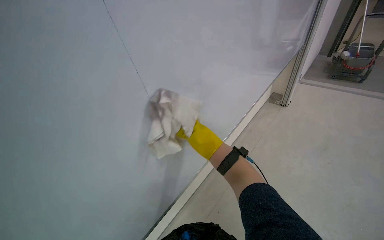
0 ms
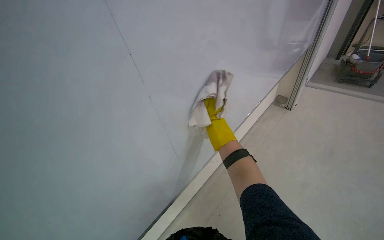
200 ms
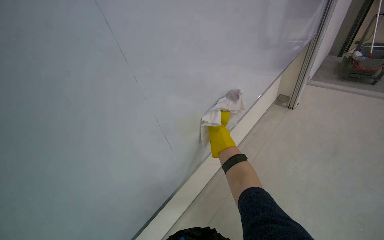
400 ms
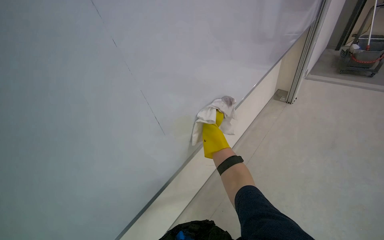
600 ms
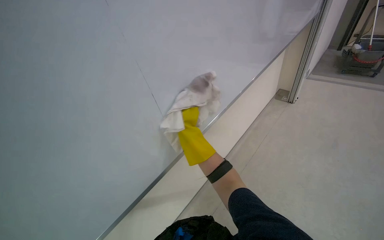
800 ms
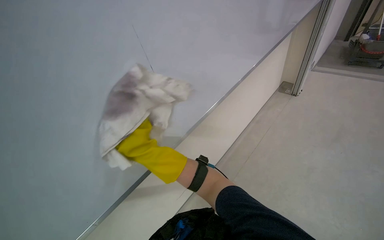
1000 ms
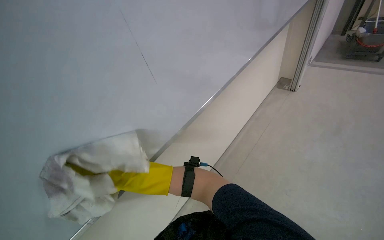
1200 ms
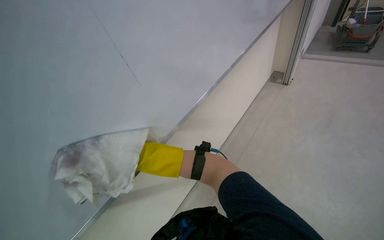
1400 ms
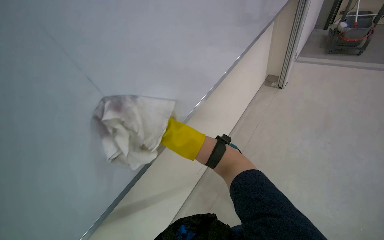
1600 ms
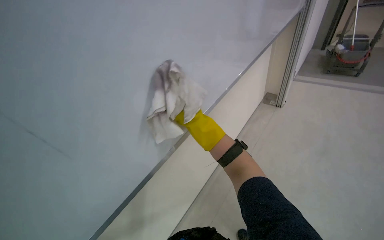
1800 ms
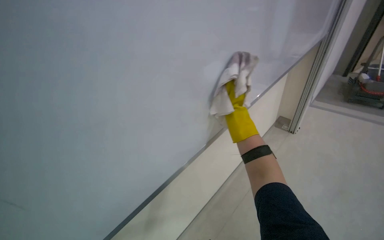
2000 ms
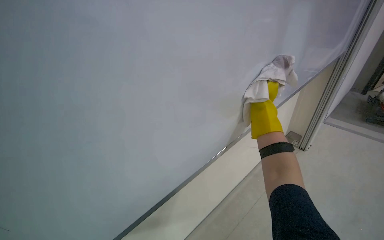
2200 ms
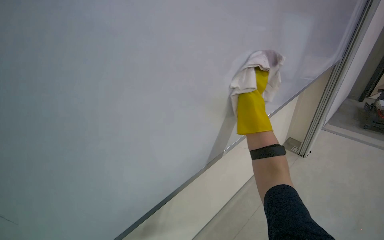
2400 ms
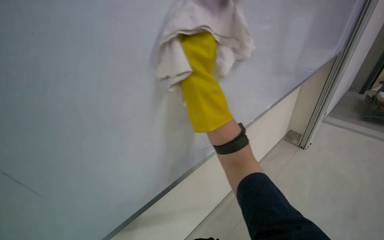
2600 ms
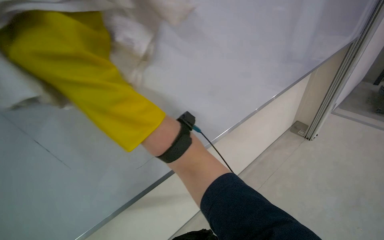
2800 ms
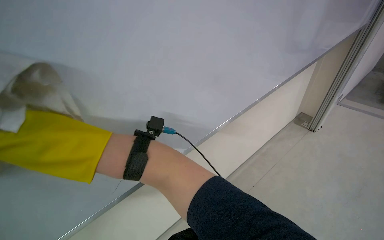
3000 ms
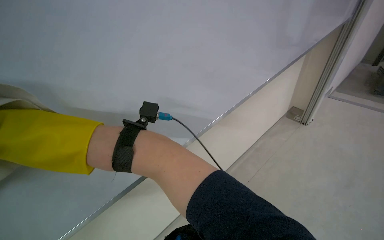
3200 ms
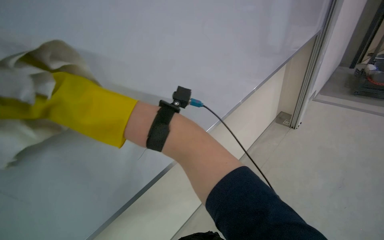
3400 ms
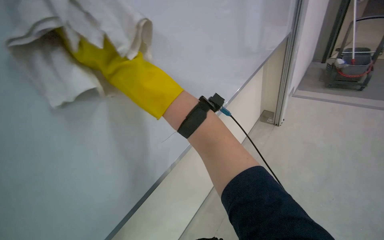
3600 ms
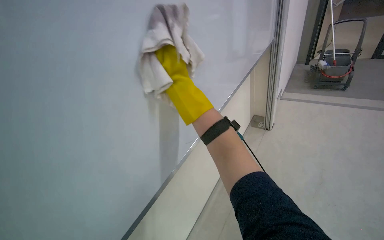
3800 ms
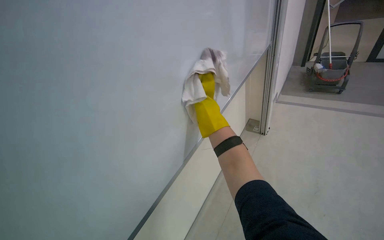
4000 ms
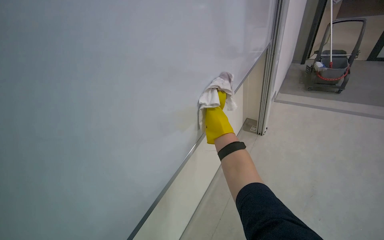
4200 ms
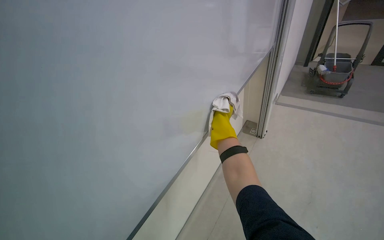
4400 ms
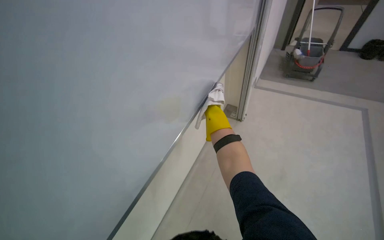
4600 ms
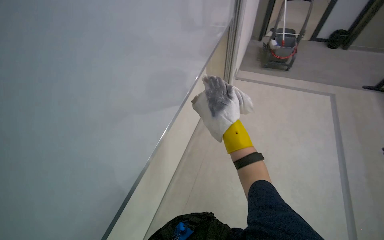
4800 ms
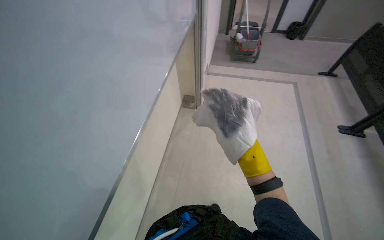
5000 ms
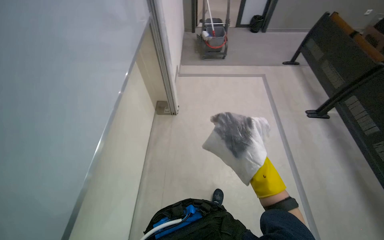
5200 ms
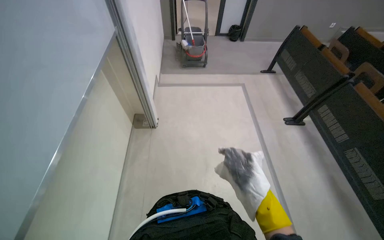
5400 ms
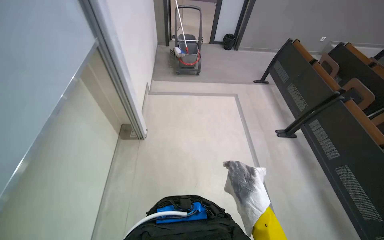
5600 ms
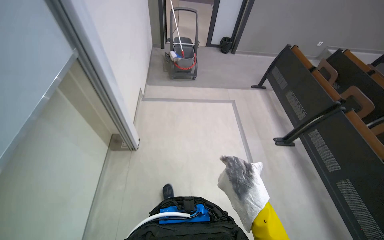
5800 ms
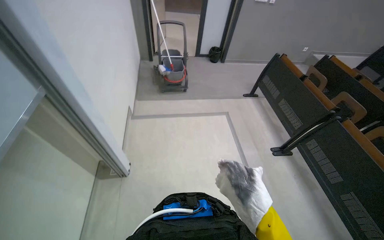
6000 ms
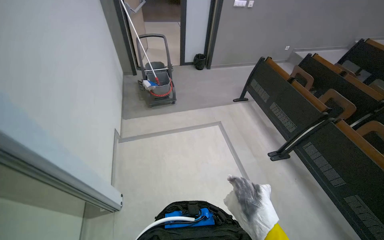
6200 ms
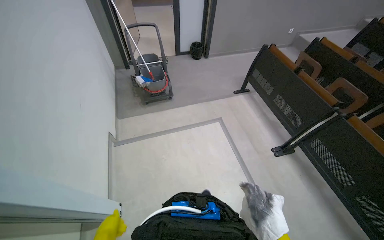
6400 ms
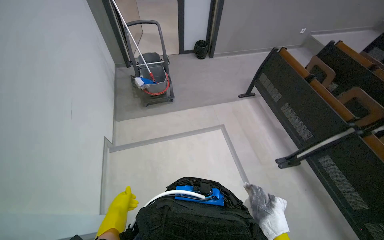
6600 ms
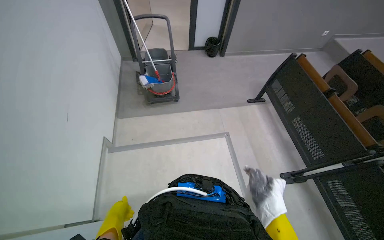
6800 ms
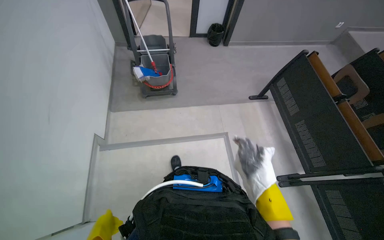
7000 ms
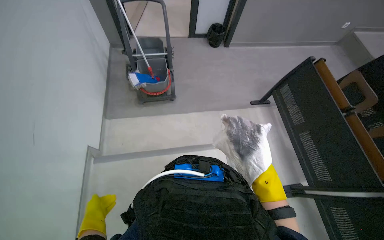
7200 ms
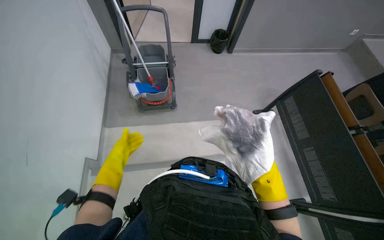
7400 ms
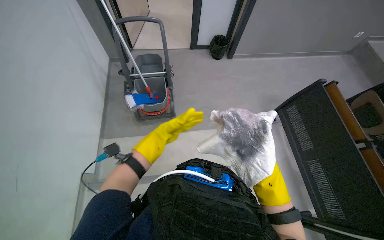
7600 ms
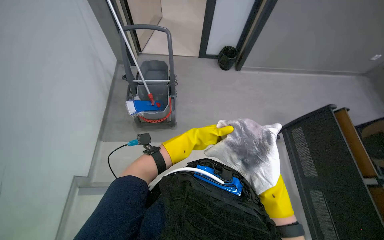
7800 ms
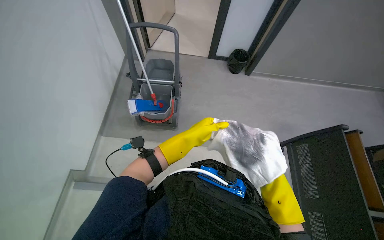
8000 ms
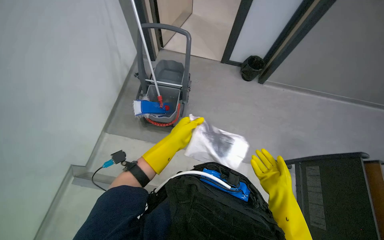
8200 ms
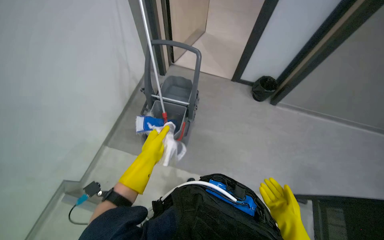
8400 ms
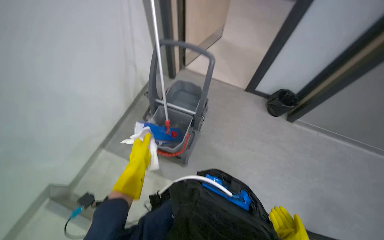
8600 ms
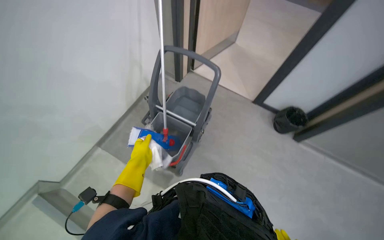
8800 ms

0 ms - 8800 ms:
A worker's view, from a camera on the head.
Job: wiping surfaces.
The whole recording: Cleaning whiteboard. The worker wipes the whiteboard with a wet cloth.
0 ms - 1400 ms: The right hand moves left and right over roughly 40 cm, changing direction 2 times.
4400 ms - 5800 ms: The camera travels about 60 cm. The wearer's head swings about 50 degrees to the right.
5800 ms - 7400 ms: The camera travels some 1.5 m. The view tilts roughly 15 degrees downward.
7400 ms - 8800 ms: The head travels some 80 cm. The head turns to the left by about 35 degrees.

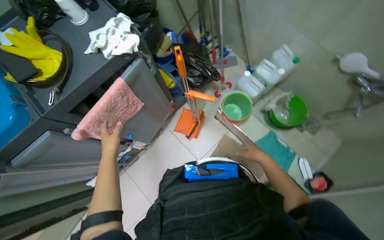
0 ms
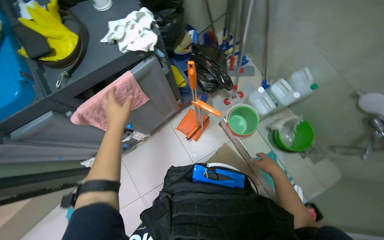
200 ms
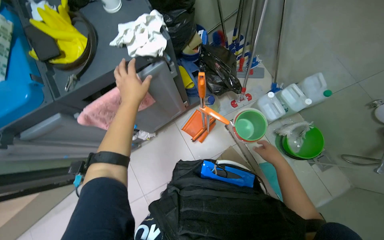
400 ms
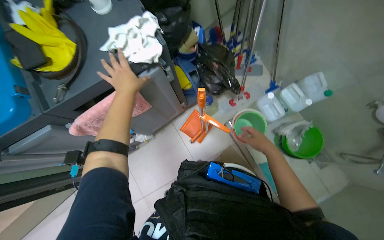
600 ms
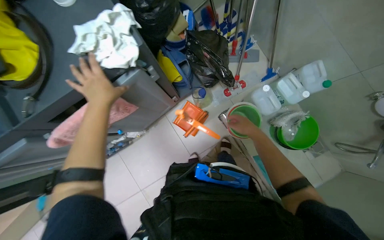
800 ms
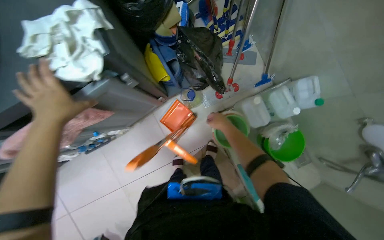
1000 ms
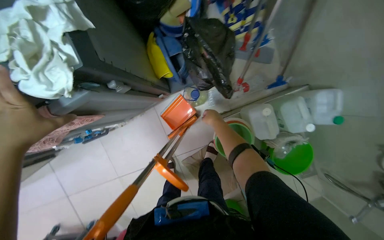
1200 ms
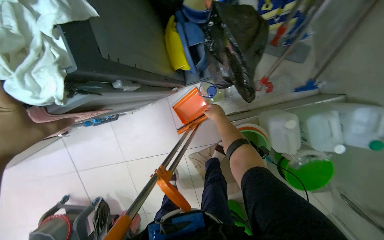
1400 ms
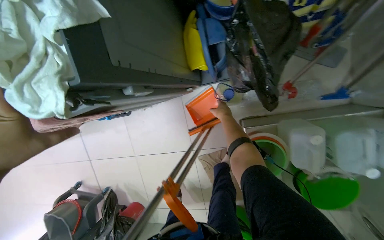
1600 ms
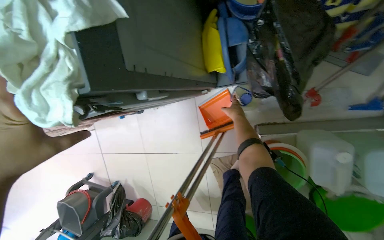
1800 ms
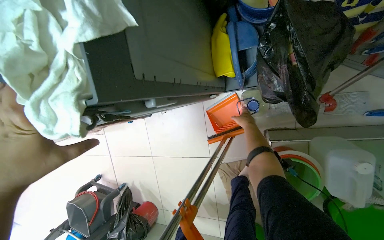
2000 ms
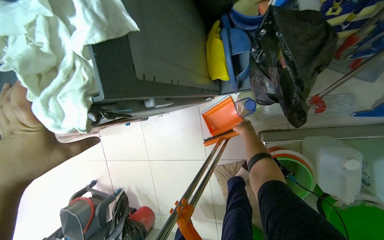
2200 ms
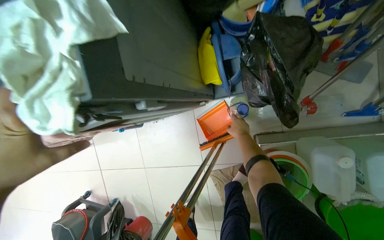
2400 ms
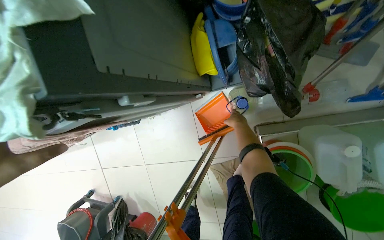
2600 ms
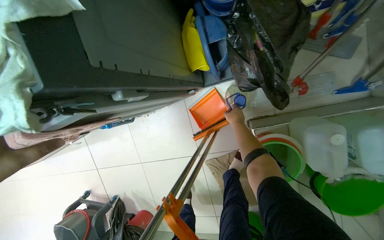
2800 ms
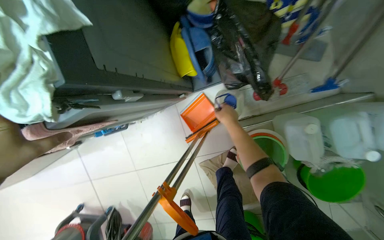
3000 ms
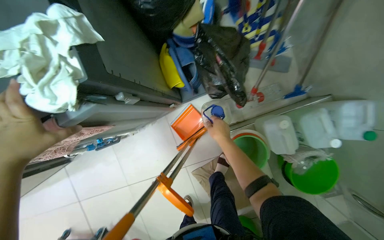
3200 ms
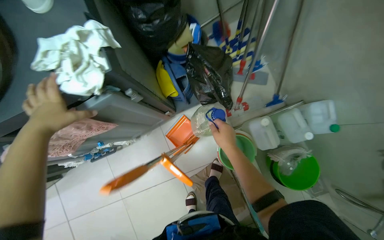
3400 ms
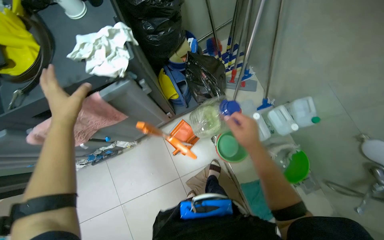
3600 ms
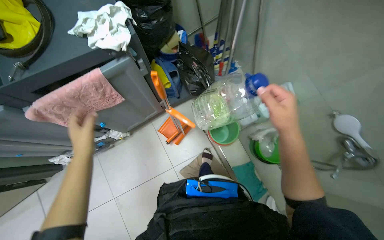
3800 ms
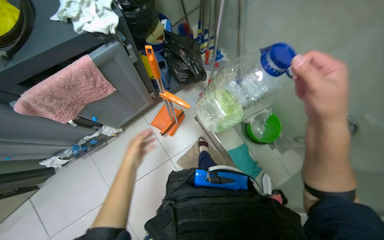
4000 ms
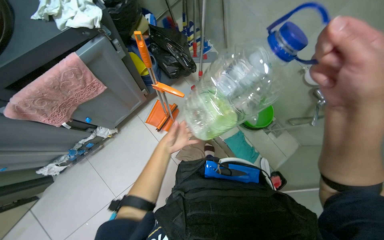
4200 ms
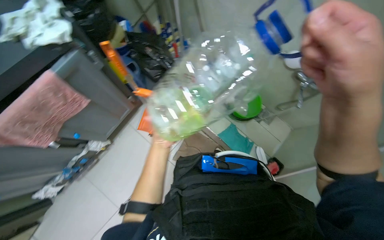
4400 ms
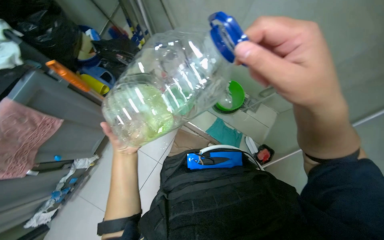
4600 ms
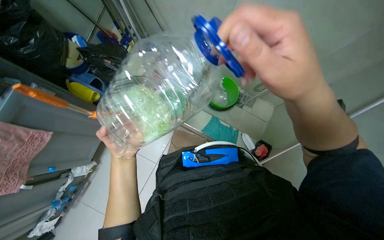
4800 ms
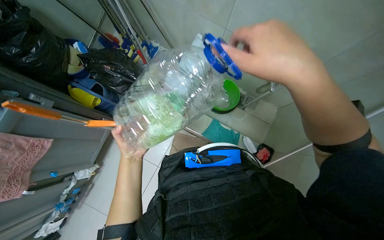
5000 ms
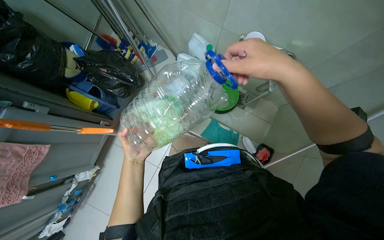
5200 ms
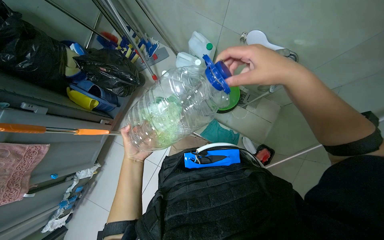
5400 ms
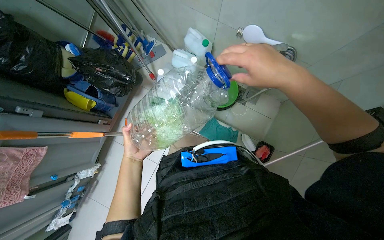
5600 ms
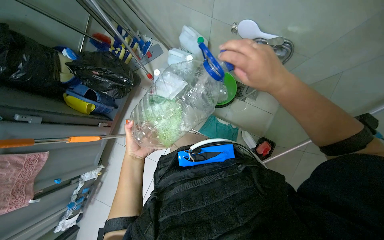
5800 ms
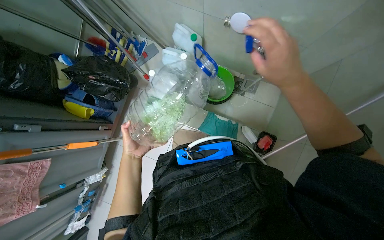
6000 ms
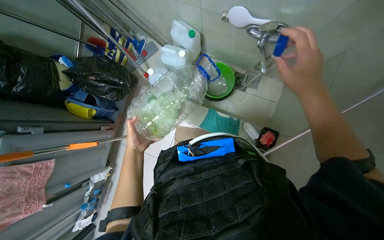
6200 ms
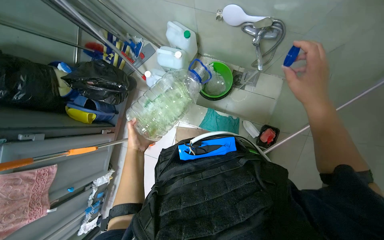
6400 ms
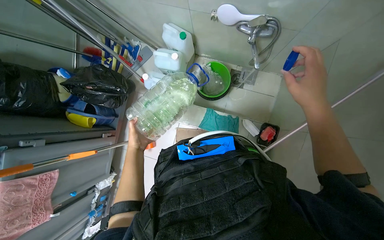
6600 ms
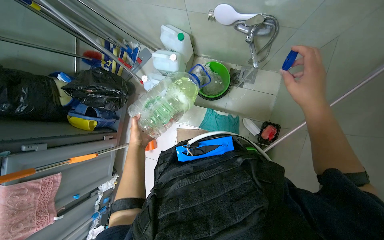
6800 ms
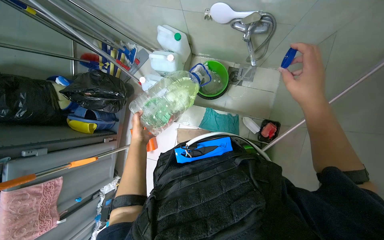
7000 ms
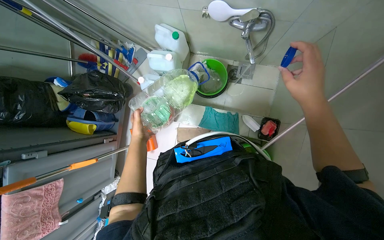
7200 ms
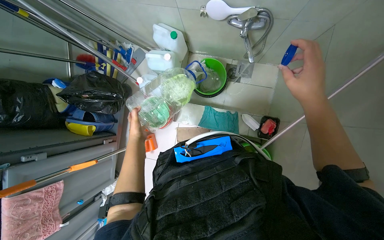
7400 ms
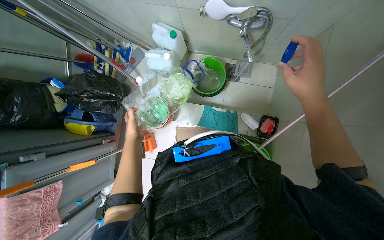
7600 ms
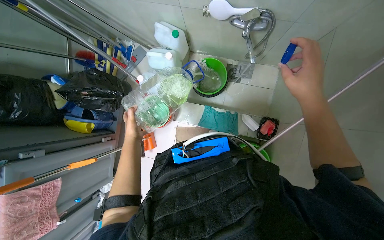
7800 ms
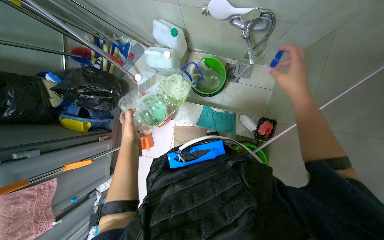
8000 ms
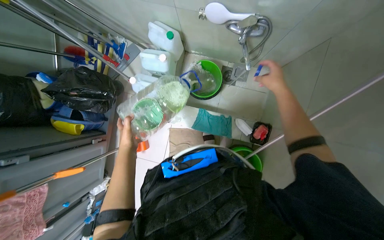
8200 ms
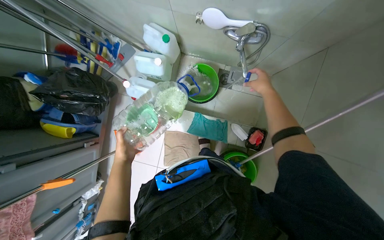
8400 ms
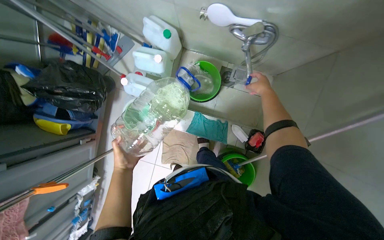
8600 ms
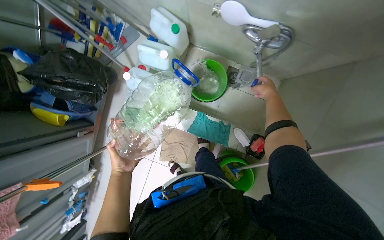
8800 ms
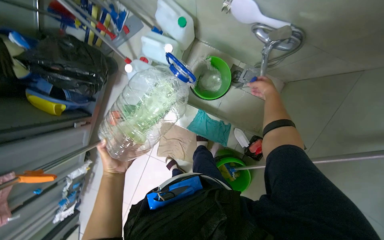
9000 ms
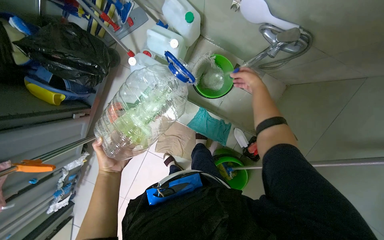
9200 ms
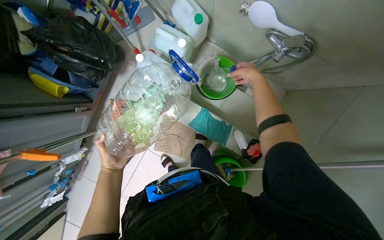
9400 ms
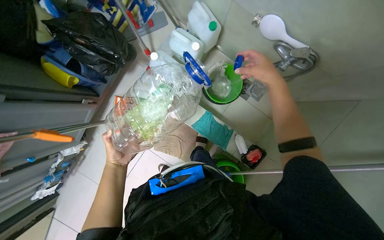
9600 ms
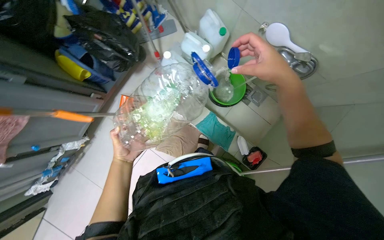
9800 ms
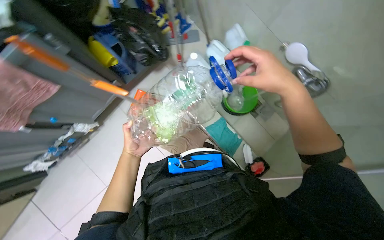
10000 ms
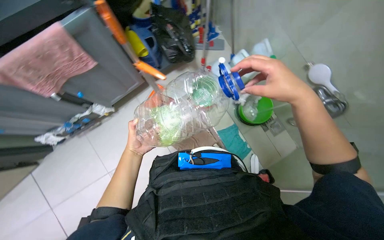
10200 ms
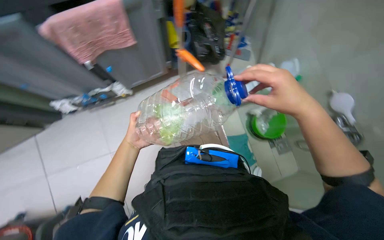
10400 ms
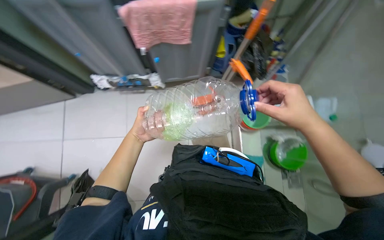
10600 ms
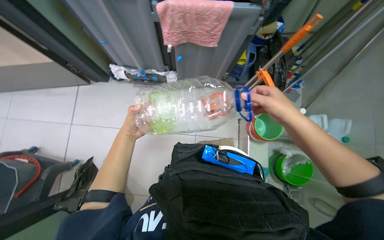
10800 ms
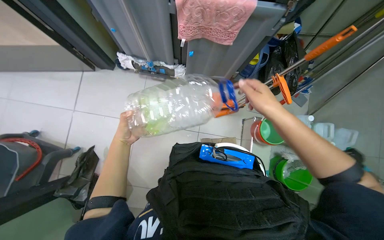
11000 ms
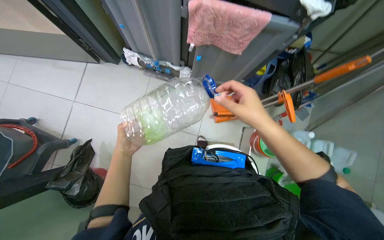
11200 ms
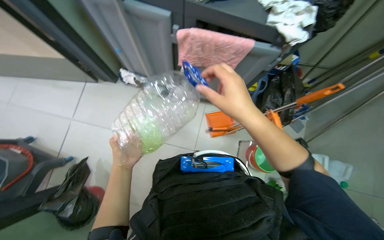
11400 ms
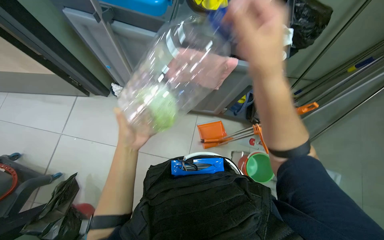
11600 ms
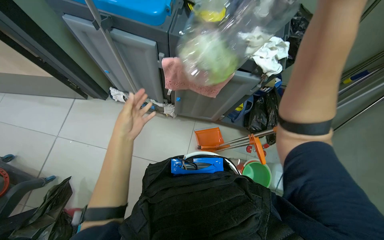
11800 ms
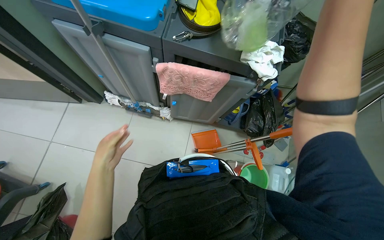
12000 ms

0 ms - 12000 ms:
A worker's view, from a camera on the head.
Job: preparing cleaning supplies.
The whole recording: Preparing cleaning equipment and solution. The worker pours liquid, adds and wrings cloths, moves the mop cart and bucket, fills the bucket with water, and adds soap.
0 ms - 1600 ms: The head travels approximately 70 cm. The view tips downward by approximately 30 degrees. The scene turns roughly 35 degrees clockwise in the picture.
3000 ms - 4400 ms: The head travels about 60 cm. The head turns to the right by some 35 degrees. The camera pitches upward, by some 20 degrees.
4400 ms - 6000 ms: The right hand is displaced farther from the camera by approximately 15 cm.
6000 ms - 7600 ms: The right hand heads to the right, covering some 20 cm. Meanwhile the left hand goes about 15 cm up the picture and farther from the camera.
7600 ms - 9000 ms: The right hand shifts some 40 cm farther from the camera and up the picture.
9000 ms - 10400 ms: The camera travels about 60 cm. The camera pitches upward, by approximately 15 degrees. The scene turns about 45 degrees clockwise in the picture.
10400 ms - 12000 ms: The scene rotates clockwise by about 35 degrees.
